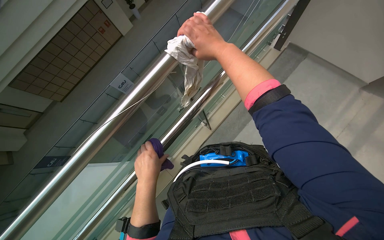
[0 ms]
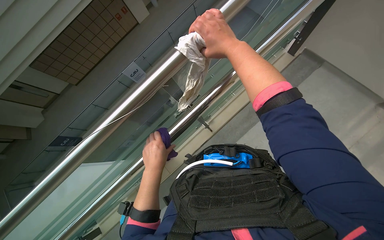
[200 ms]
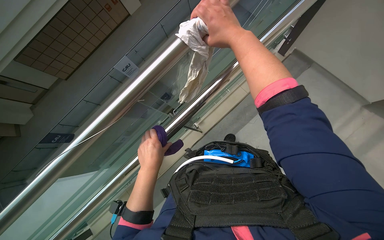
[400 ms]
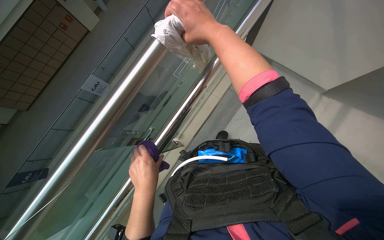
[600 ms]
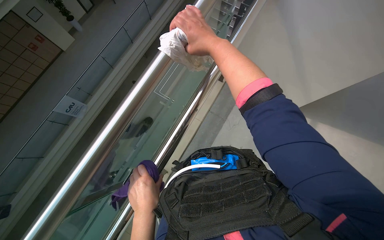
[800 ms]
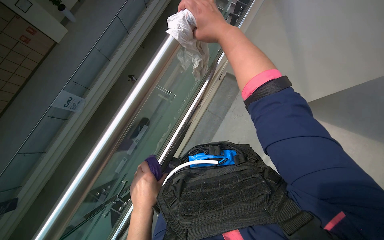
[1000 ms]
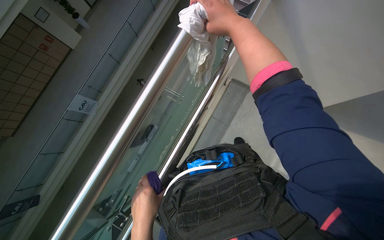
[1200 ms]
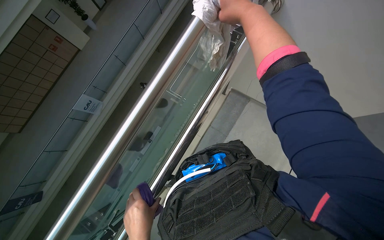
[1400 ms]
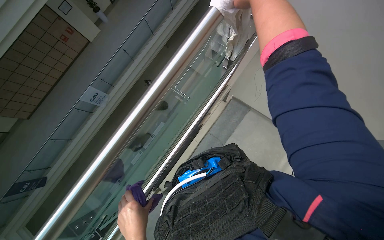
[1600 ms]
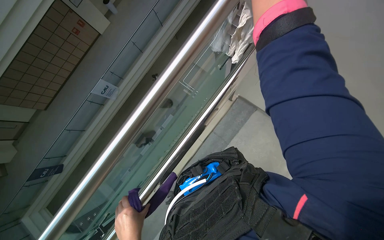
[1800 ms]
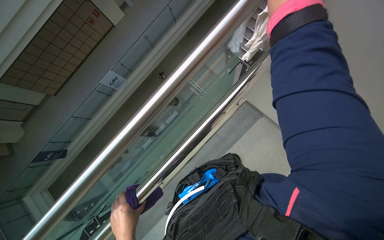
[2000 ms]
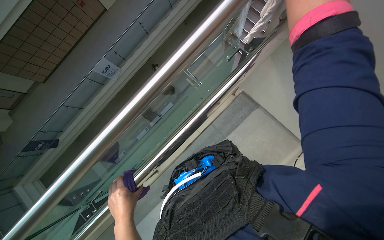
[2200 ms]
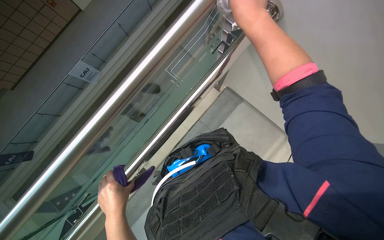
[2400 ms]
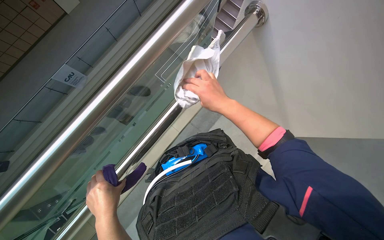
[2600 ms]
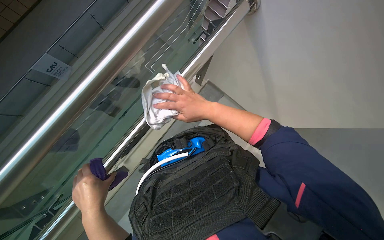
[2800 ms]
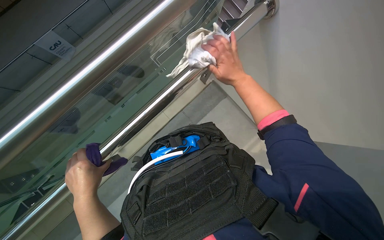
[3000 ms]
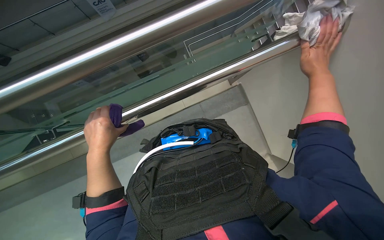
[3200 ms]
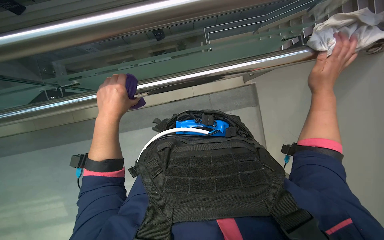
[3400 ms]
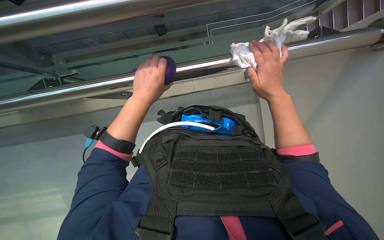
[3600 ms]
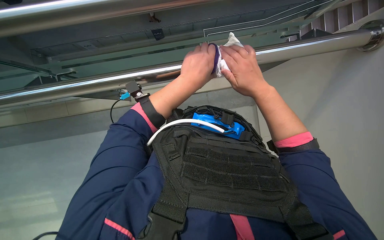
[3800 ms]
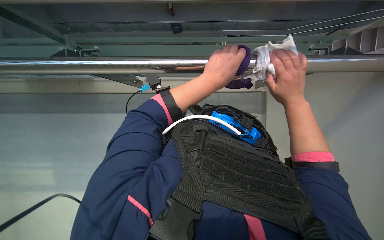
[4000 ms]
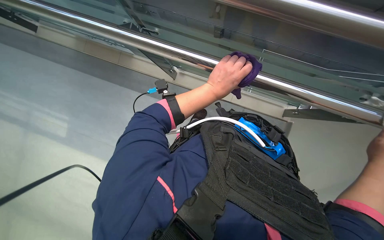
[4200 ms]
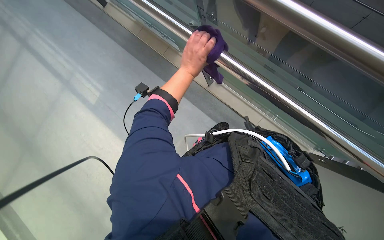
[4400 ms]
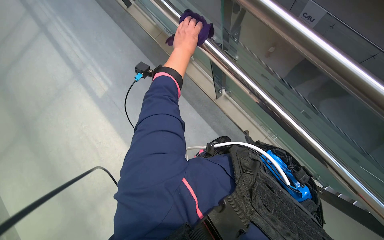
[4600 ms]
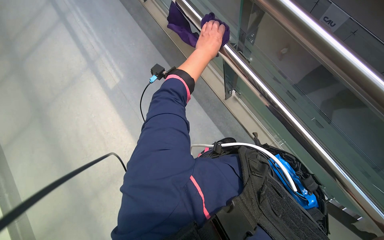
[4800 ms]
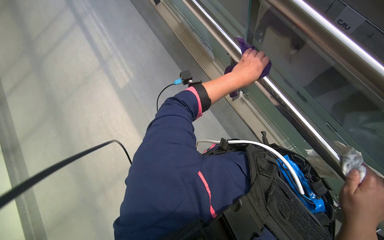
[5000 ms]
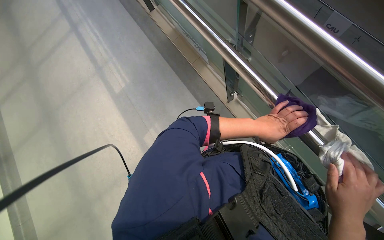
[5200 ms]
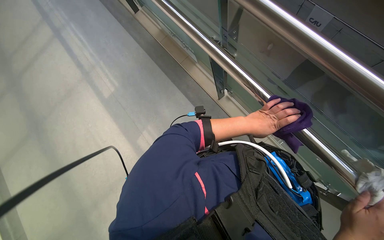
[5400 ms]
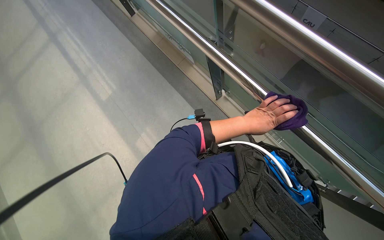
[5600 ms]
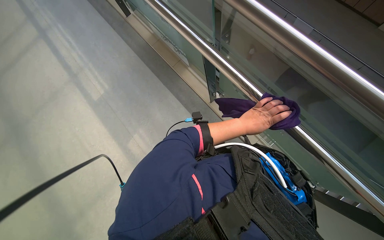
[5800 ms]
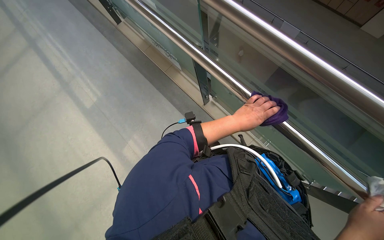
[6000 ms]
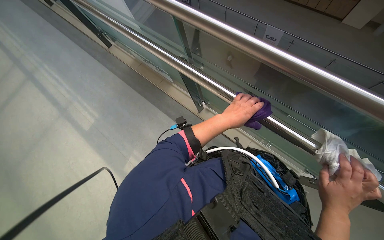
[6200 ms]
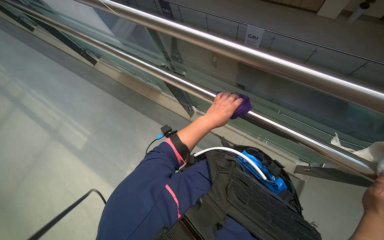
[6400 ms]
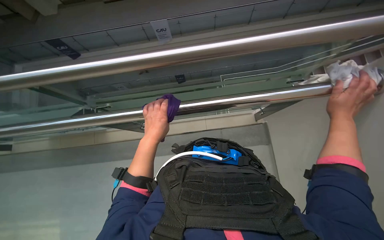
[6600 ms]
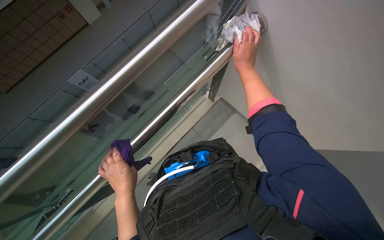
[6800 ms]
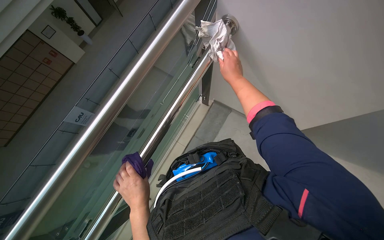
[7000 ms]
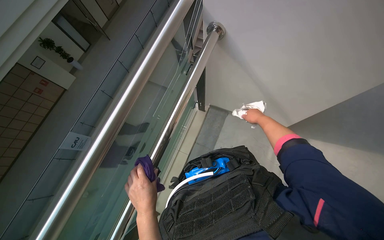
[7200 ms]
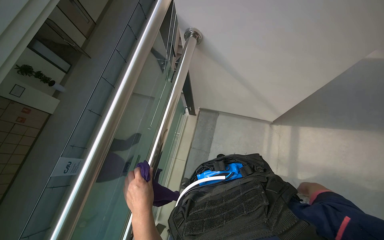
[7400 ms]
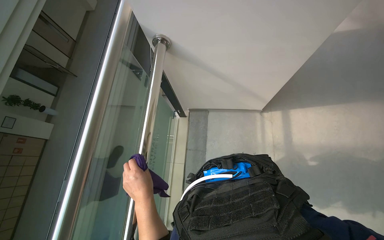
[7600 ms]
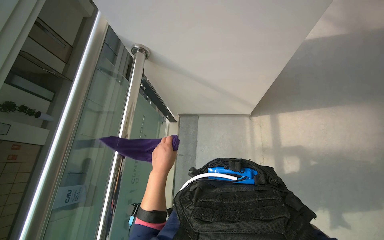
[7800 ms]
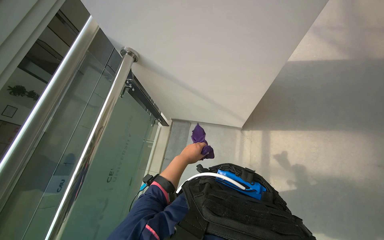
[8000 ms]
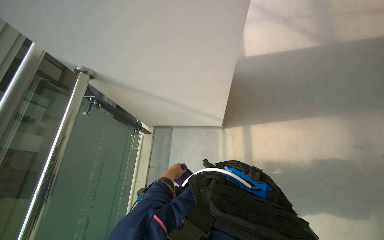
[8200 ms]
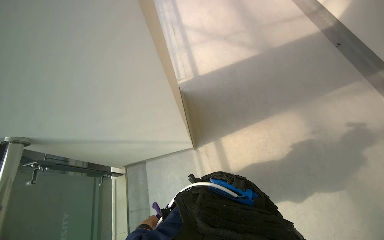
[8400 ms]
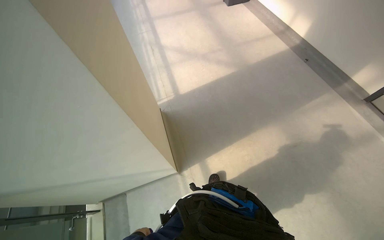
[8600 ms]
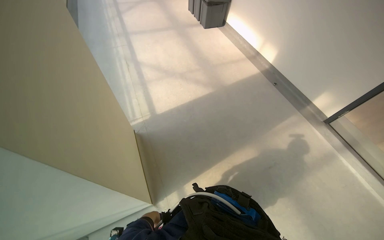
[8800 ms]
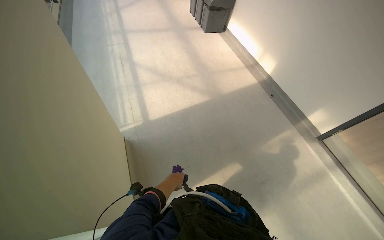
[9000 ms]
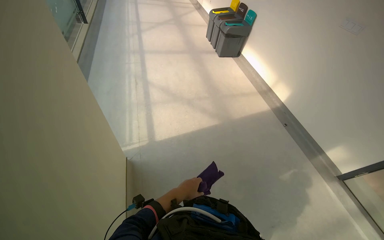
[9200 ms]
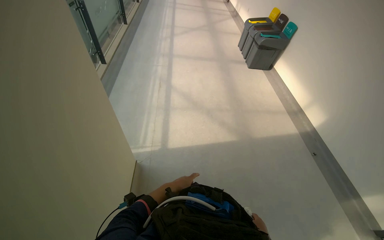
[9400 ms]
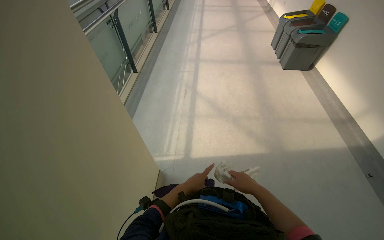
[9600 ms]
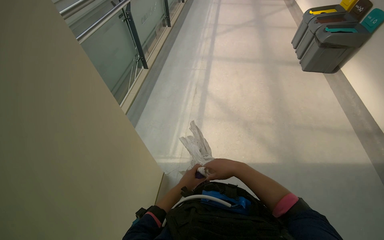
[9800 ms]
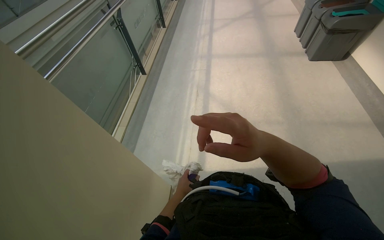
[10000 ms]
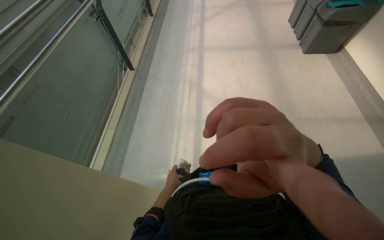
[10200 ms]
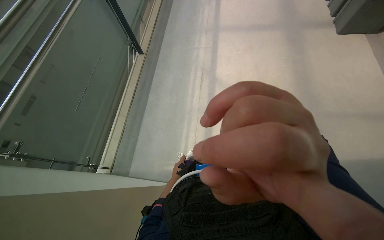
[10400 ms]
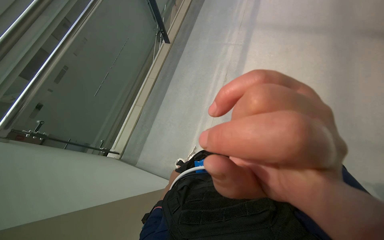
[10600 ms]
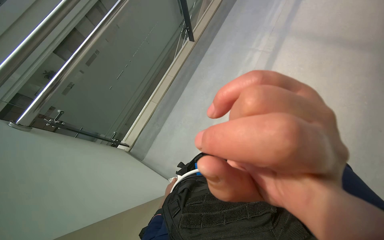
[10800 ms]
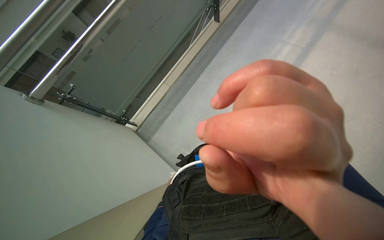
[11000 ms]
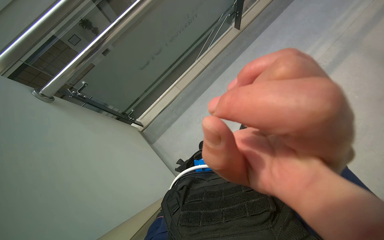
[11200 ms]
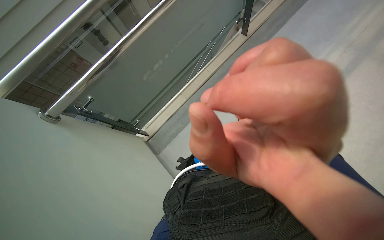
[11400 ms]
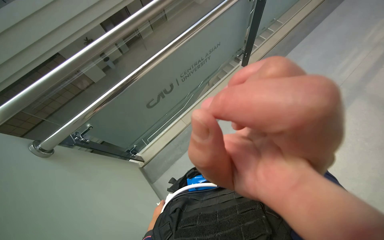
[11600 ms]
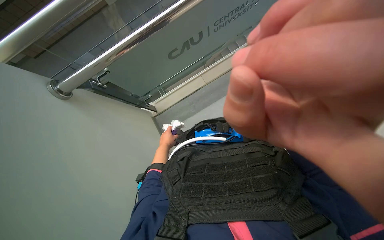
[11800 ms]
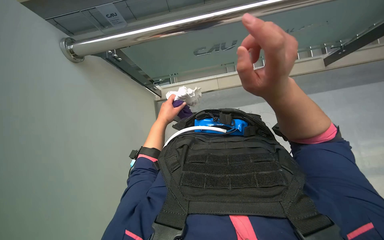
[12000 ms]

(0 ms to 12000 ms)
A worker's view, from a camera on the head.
Job: wiping surfaces.
The whole recording: Wiping metal and glass railings. The worker wipes the metal and glass railings with a white cloth.
0 ms - 1600 ms: The left hand is displaced down the picture by roughly 25 cm.
4400 ms - 6000 ms: The left hand goes approximately 20 cm to the right and down the picture.
6000 ms - 7600 ms: The wearer looks some 125 degrees further to the right. The camera pitches upward, by roughly 15 degrees.
7600 ms - 9000 ms: The head travels some 70 cm. The wearer looks some 35 degrees further to the right. The camera pitches upward, by roughly 25 degrees.
9000 ms - 10400 ms: The head travels some 70 cm. The wearer looks approximately 35 degrees further to the left.
10400 ms - 12000 ms: The wearer moves roughly 70 cm. The wearer's head swings some 60 degrees to the left. The wearer looks some 30 degrees further downward.

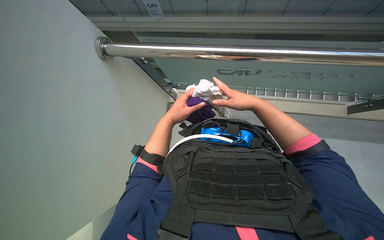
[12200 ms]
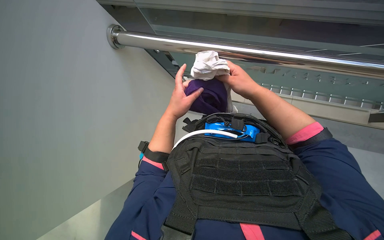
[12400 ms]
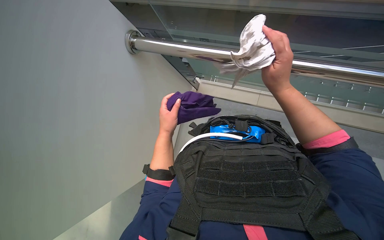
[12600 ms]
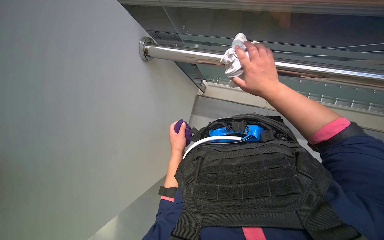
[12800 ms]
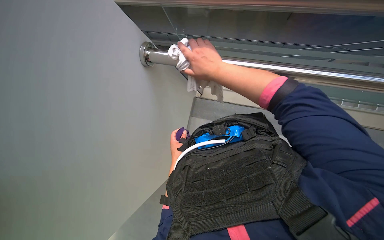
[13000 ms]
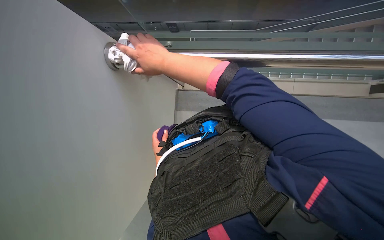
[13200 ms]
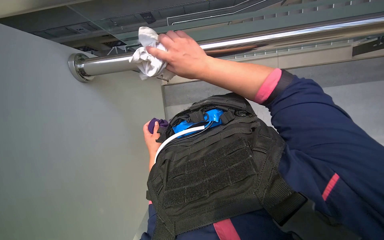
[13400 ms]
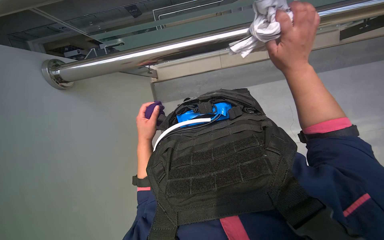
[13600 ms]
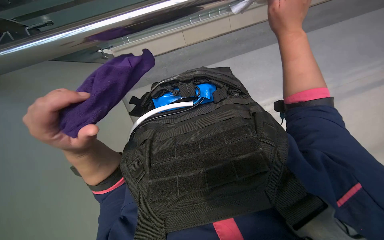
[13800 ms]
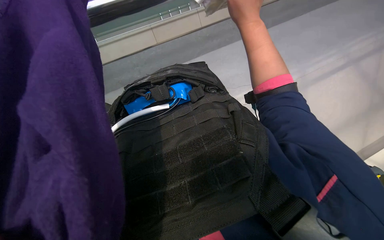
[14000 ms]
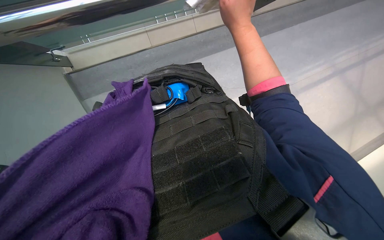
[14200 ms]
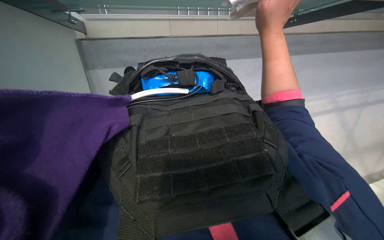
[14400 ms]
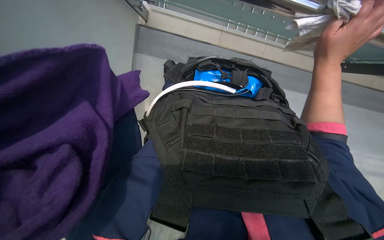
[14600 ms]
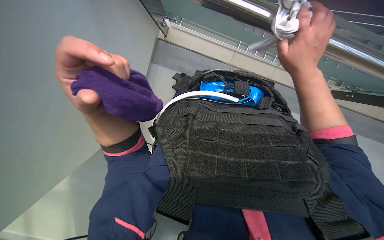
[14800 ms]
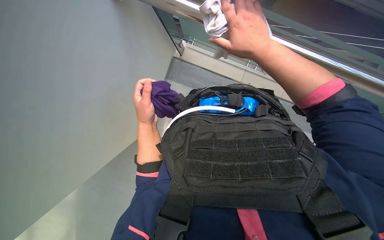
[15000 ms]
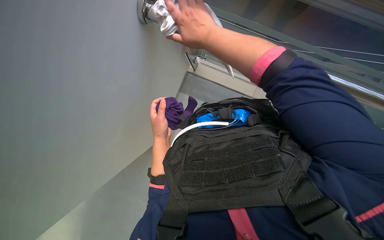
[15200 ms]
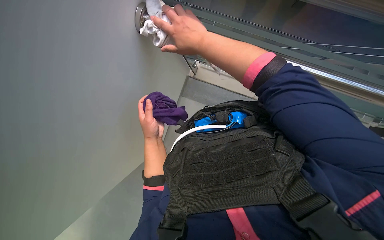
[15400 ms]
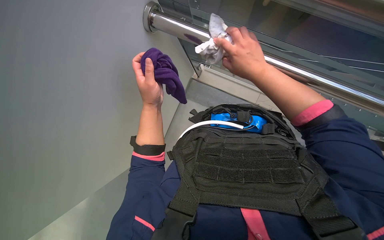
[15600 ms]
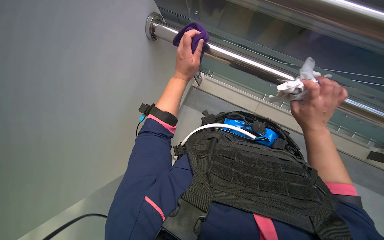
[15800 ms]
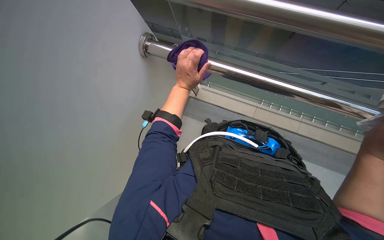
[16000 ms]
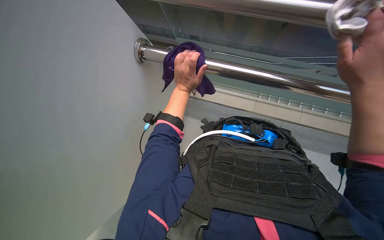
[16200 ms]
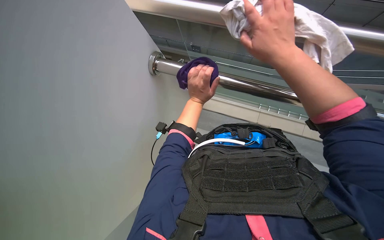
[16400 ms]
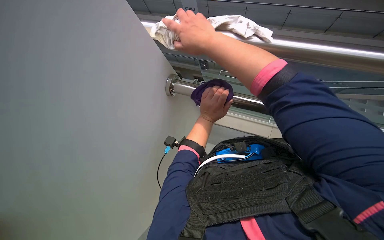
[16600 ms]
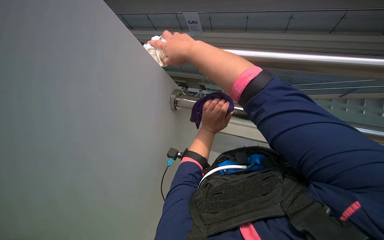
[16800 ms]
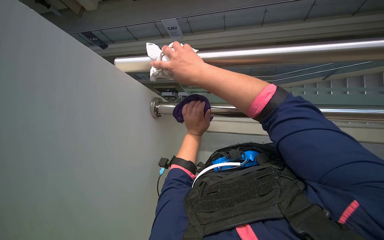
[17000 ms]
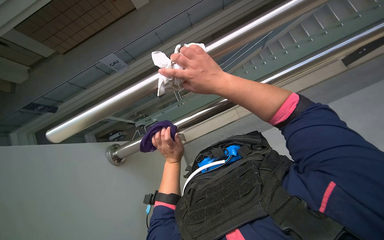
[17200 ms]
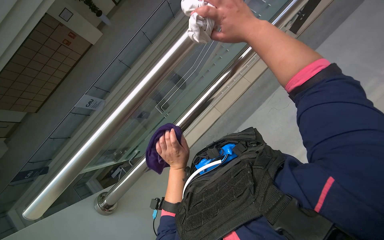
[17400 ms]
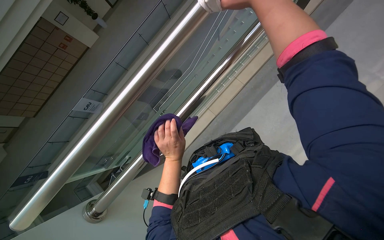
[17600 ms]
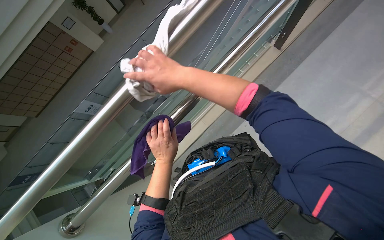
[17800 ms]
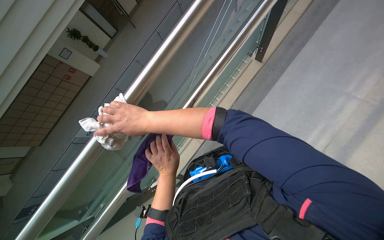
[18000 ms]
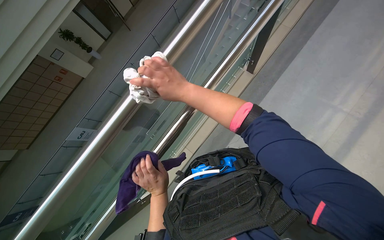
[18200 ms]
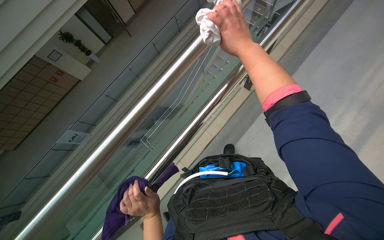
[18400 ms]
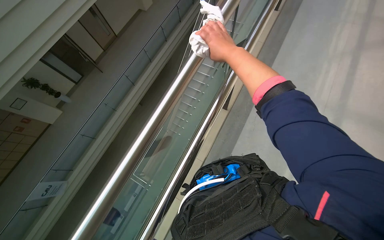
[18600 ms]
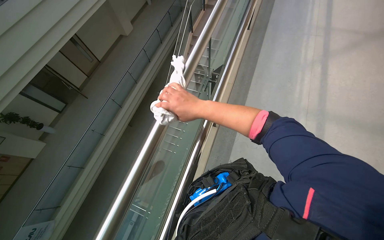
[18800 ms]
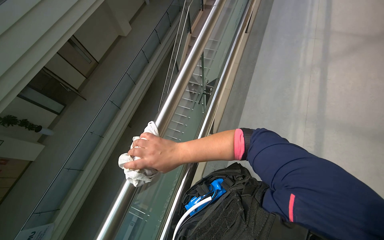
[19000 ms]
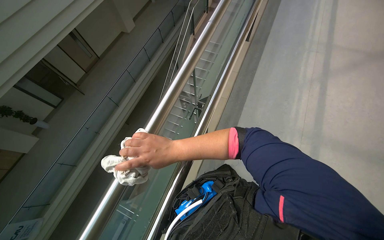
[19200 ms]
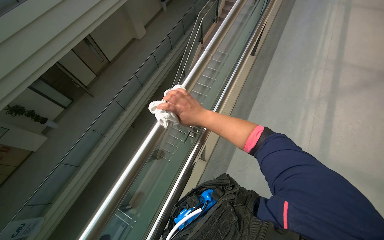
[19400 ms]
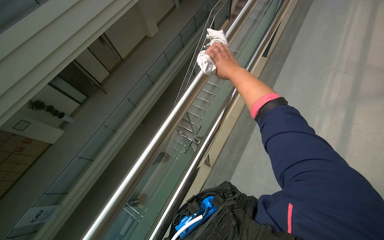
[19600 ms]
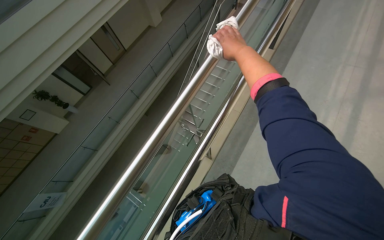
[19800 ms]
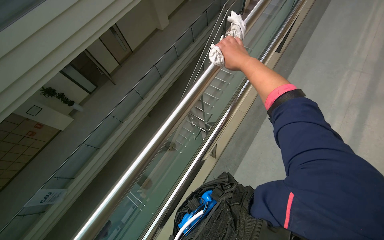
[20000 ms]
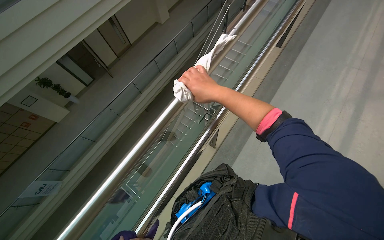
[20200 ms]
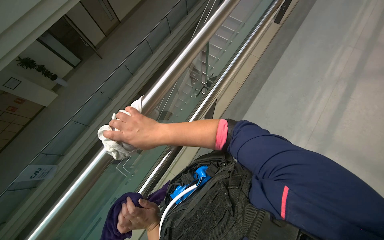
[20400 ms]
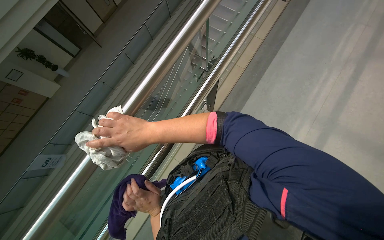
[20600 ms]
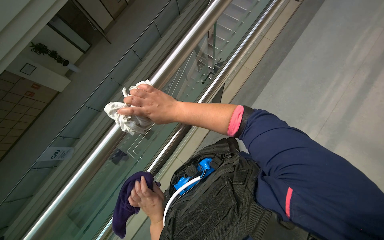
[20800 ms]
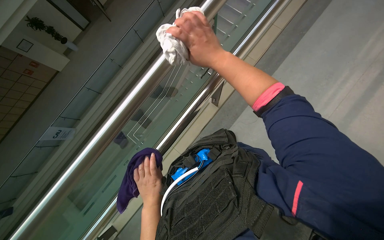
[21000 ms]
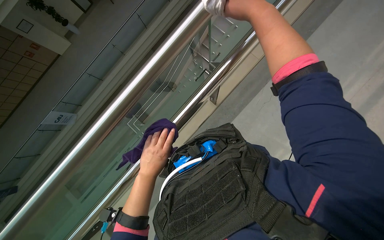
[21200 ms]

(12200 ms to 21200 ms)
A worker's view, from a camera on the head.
Job: wiping surfaces.
The whole recording: Wiping metal and glass railings. The worker wipes the metal and glass railings with a white cloth.
12200 ms - 13800 ms: The right hand heads nearer to the camera and up the picture, covering approximately 15 cm, and goes to the left and returns, some 25 cm each way. The left hand shifts approximately 20 cm nearer to the camera and to the left.
13800 ms - 15200 ms: The camera pitches upward, by some 15 degrees. The right hand heads to the left, covering roughly 25 cm.
15200 ms - 16600 ms: The view tips upward by some 15 degrees.
18200 ms - 19800 ms: The view tips upward by approximately 15 degrees.
19800 ms - 21200 ms: The view tips downward by roughly 20 degrees.
